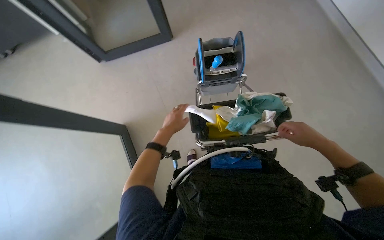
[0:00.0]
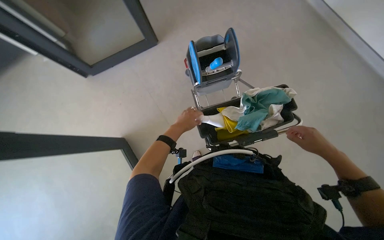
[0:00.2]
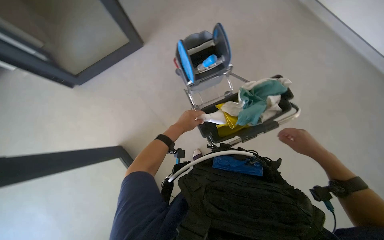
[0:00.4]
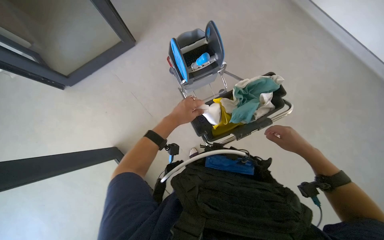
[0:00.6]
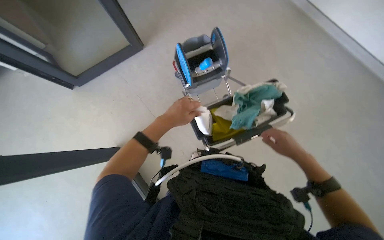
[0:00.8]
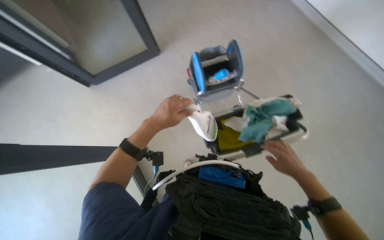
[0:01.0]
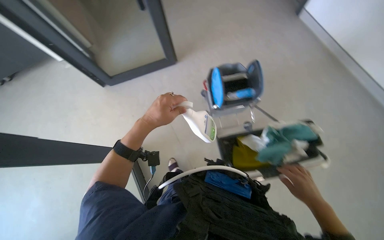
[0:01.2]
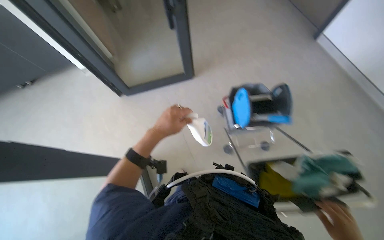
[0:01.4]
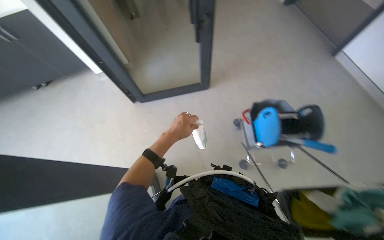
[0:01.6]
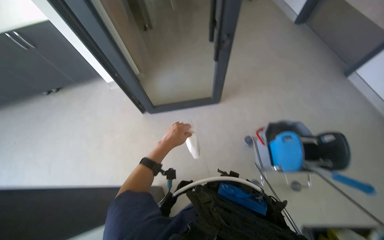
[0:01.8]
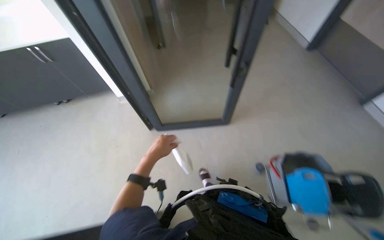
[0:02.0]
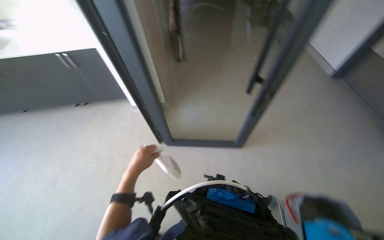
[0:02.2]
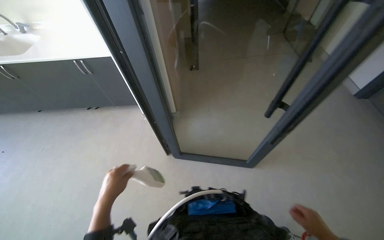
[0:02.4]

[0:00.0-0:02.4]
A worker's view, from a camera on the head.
Job: organizing items.
The whole recording: Pushing cleaning cart down hallway. The worker pushes a cleaning cart down a hallway.
0:00.0 to 0:01.2: The right hand heads down the picture, covering about 15 cm; the left hand travels nearer to the camera by about 15 cm.
0:01.2 to 0:02.4: The camera travels approximately 70 cm. The head turns to the left by approximately 25 degrees. The wearer looks some 20 degrees further upward.

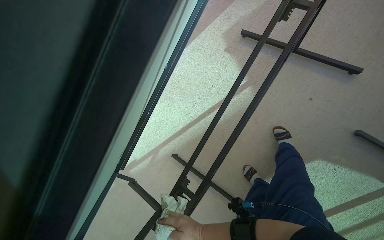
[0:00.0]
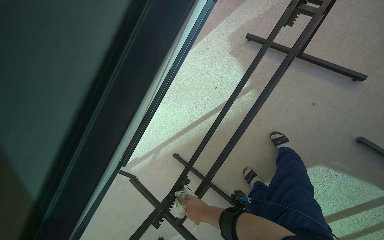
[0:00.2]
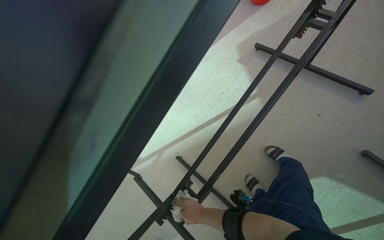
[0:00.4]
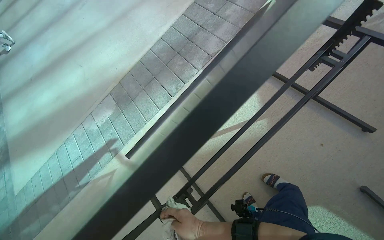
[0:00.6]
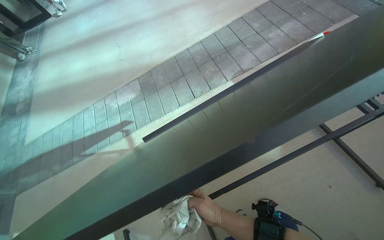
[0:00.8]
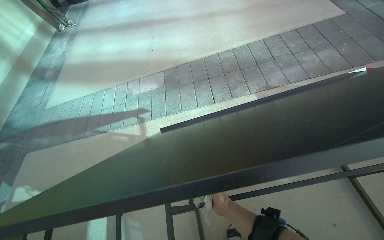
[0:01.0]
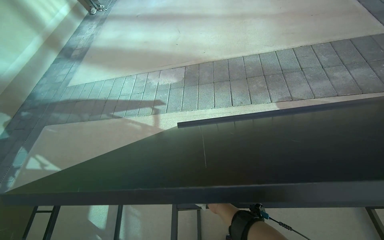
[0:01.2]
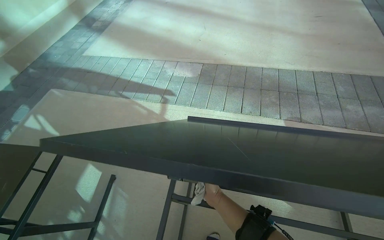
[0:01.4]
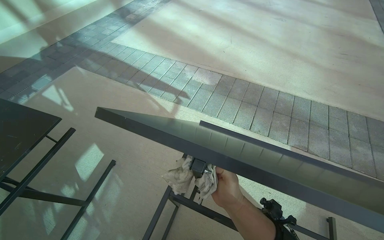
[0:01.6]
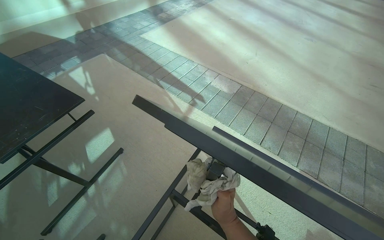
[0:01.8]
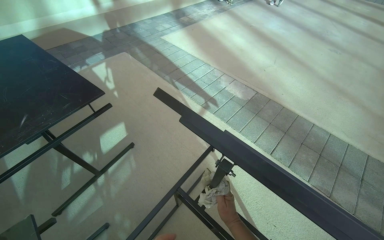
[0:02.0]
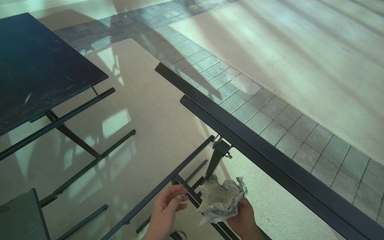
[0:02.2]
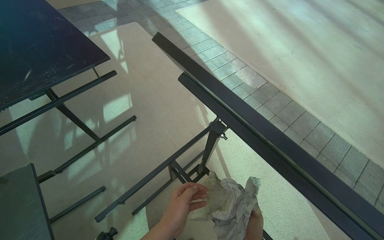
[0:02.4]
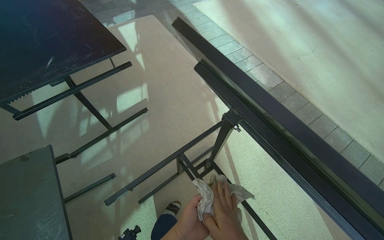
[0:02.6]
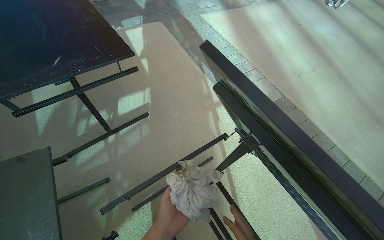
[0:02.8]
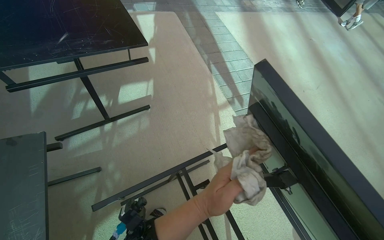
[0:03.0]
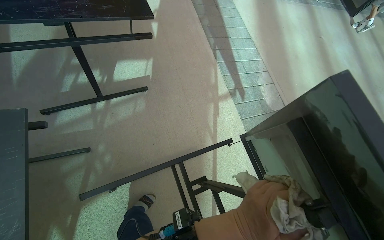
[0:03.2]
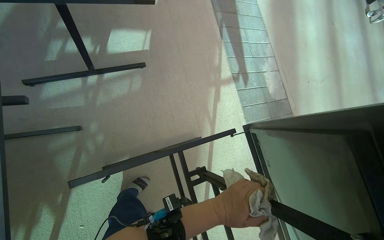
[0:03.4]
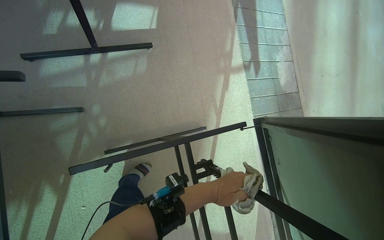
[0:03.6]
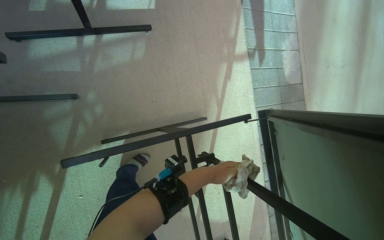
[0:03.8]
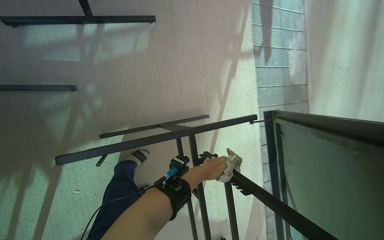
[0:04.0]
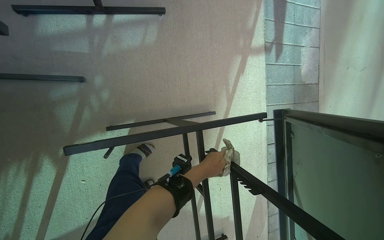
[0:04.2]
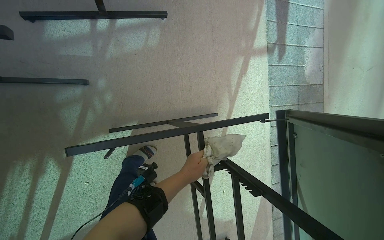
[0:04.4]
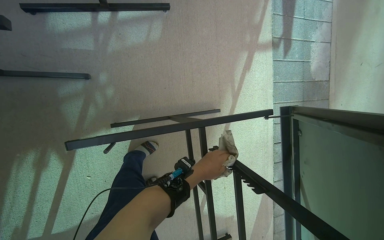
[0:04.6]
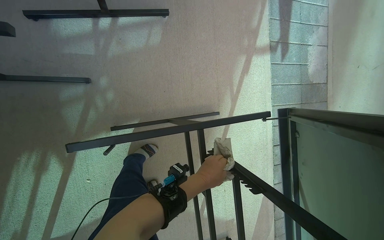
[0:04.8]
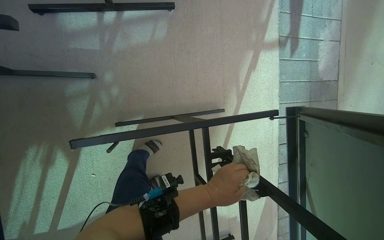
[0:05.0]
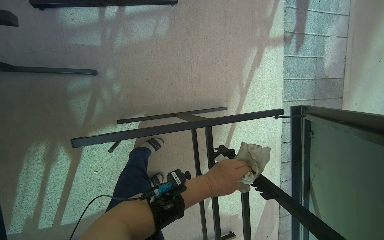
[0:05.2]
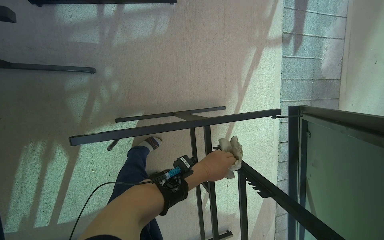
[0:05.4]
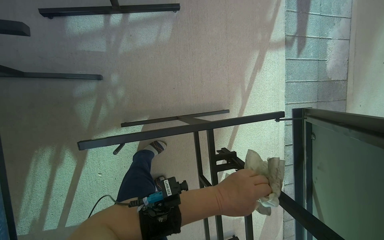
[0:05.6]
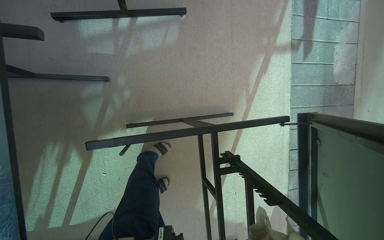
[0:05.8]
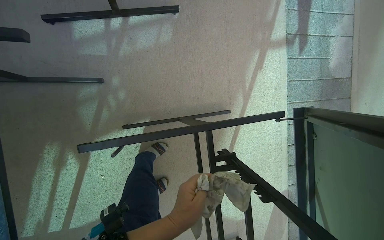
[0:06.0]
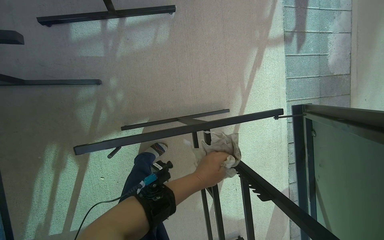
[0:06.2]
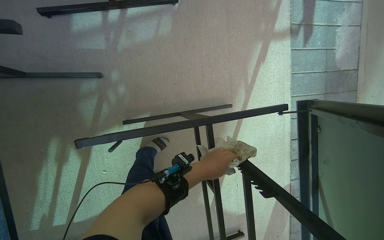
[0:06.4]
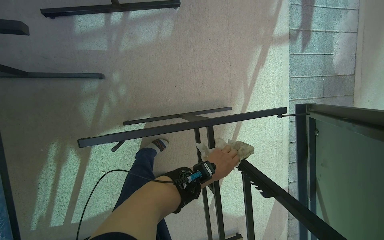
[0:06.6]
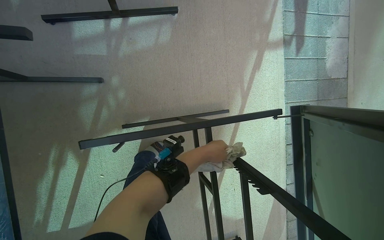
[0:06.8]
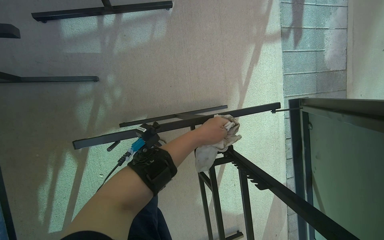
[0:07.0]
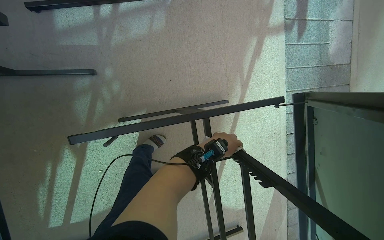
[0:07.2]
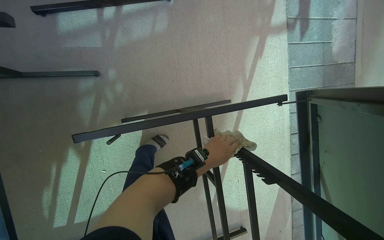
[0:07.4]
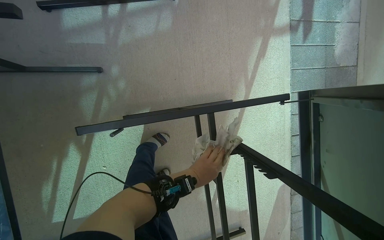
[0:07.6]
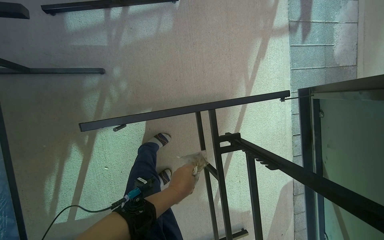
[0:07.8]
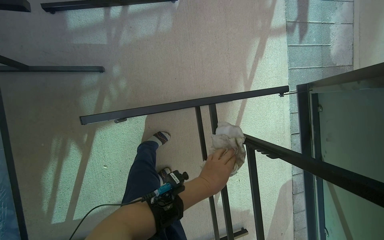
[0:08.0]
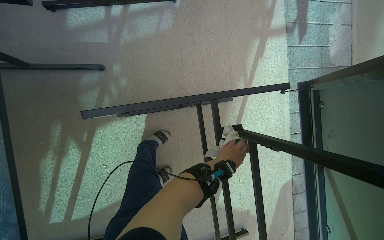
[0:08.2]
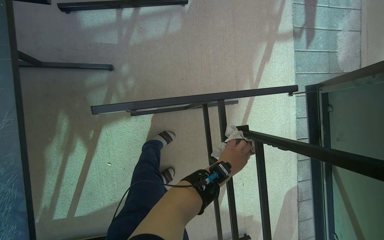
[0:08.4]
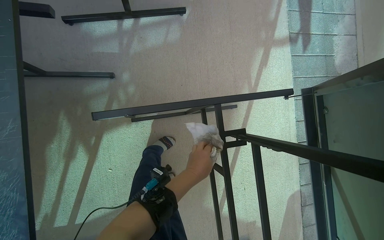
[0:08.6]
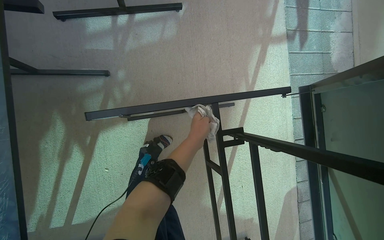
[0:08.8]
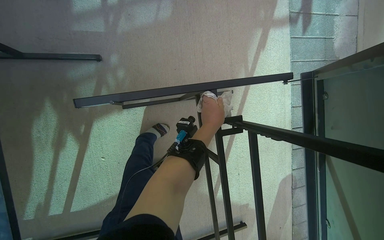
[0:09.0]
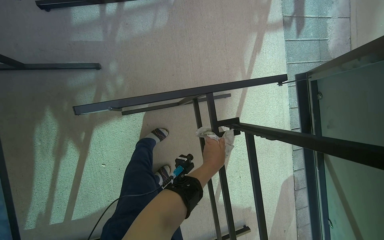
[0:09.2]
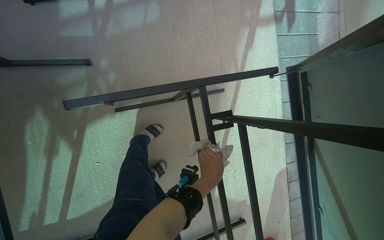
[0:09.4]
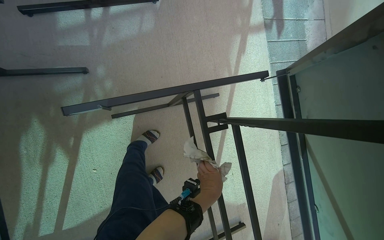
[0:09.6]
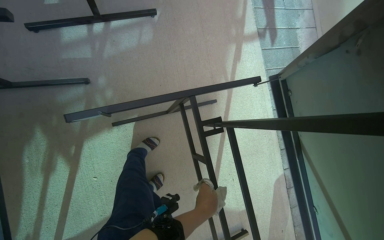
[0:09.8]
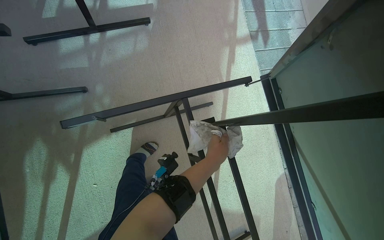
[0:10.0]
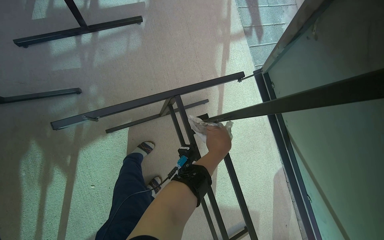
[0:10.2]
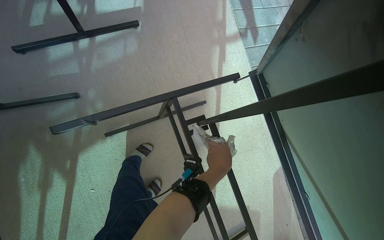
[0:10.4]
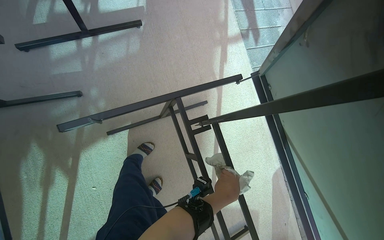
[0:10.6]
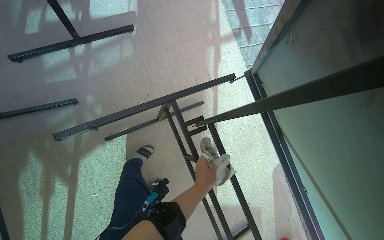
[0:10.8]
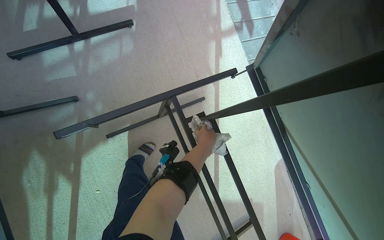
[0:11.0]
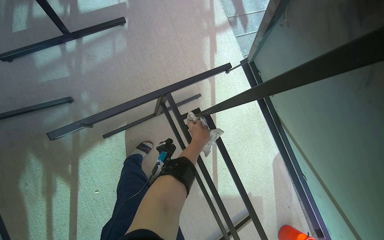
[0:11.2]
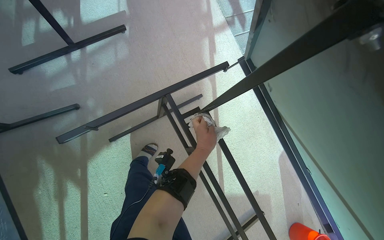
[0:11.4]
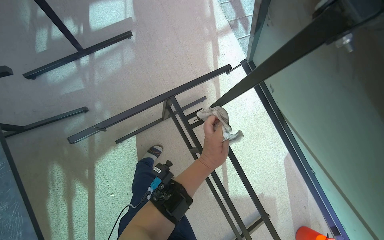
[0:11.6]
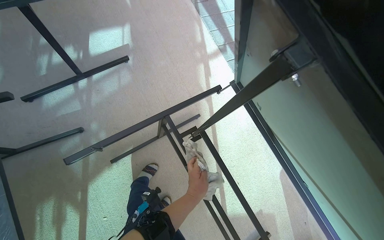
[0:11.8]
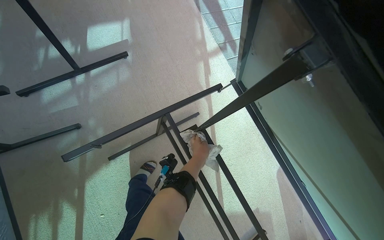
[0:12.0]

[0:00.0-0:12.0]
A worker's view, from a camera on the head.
Job: wiping surfaces.
The whole recording: Wiping outdoor table. The worker wipes the frame of an outdoor table with a cloth.
0:00.0 to 0:01.6: The head travels roughly 40 cm. The wearer's head swings some 80 degrees to the left.
0:01.6 to 0:03.0: The scene turns about 40 degrees clockwise in the picture.
0:03.0 to 0:04.4: The camera pitches downward, by about 25 degrees.
0:04.4 to 0:06.0: The left hand goes roughly 10 cm nearer to the camera, and goes down the picture and returns, about 20 cm each way.
0:06.0 to 0:07.6: The left hand moves farther from the camera, roughly 15 cm, and moves about 15 cm up the picture and comes back.
0:09.0 to 0:10.4: The left hand moves down the picture, some 15 cm.
0:10.4 to 0:12.0: The left hand swings up and down the picture, about 15 cm each way, with 3 reversals.

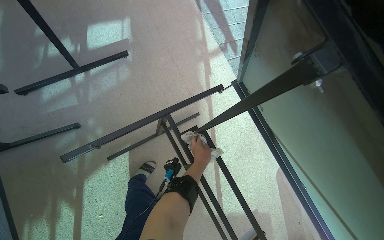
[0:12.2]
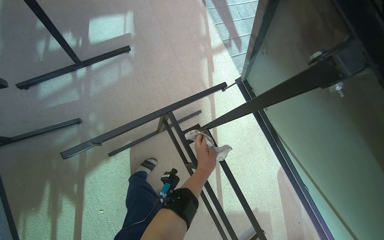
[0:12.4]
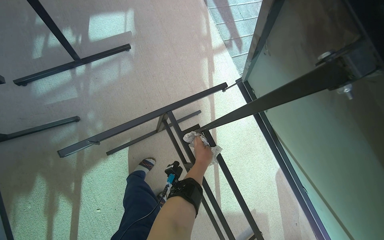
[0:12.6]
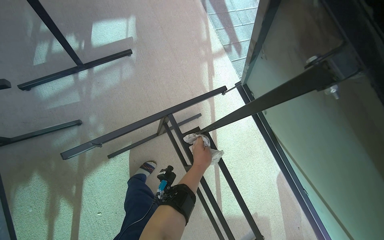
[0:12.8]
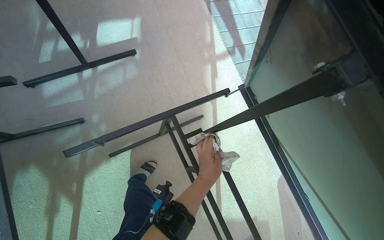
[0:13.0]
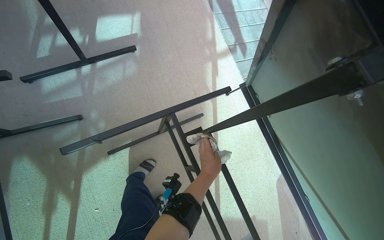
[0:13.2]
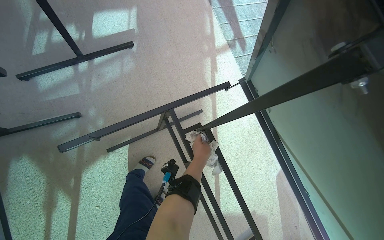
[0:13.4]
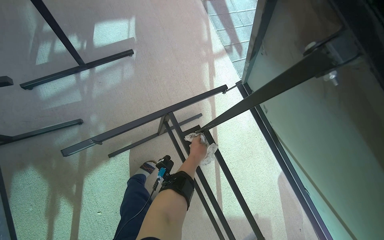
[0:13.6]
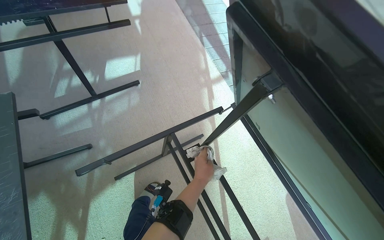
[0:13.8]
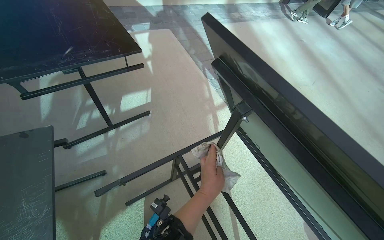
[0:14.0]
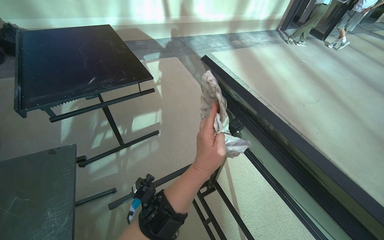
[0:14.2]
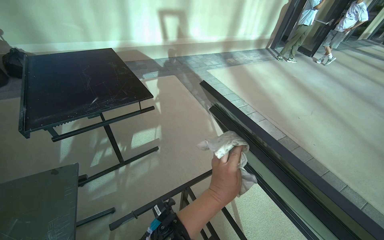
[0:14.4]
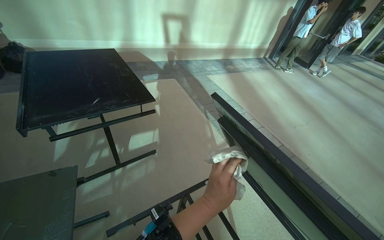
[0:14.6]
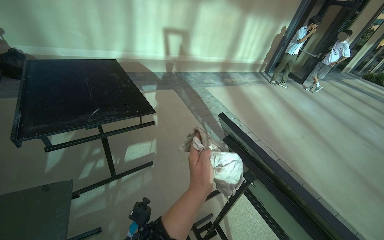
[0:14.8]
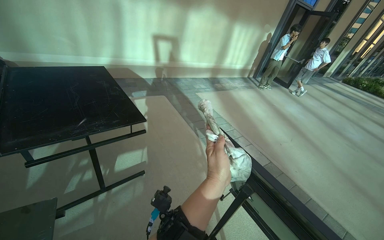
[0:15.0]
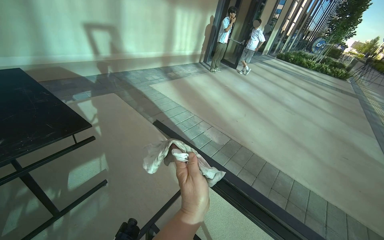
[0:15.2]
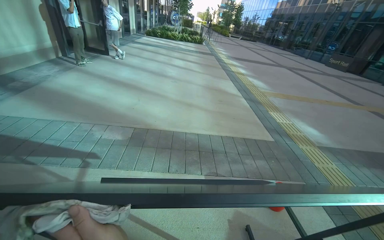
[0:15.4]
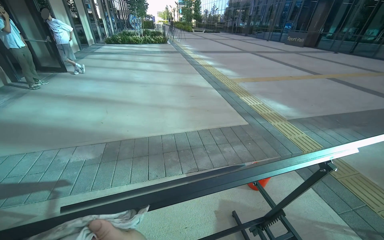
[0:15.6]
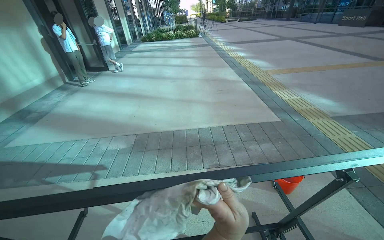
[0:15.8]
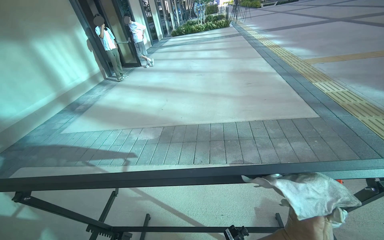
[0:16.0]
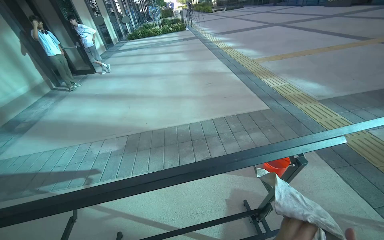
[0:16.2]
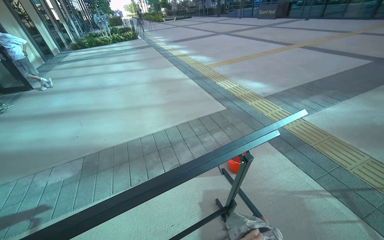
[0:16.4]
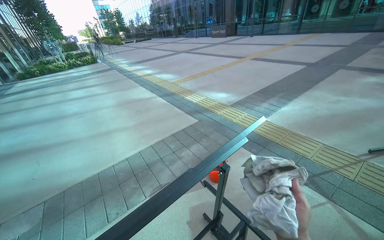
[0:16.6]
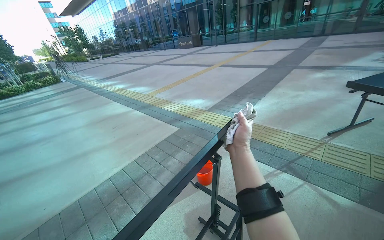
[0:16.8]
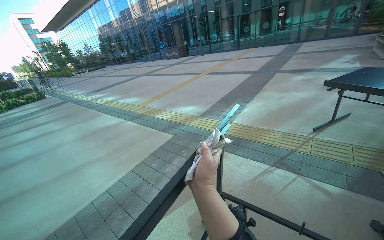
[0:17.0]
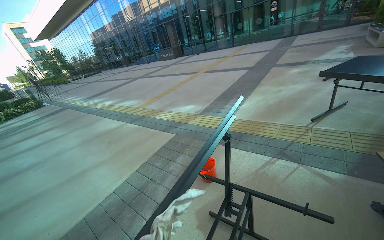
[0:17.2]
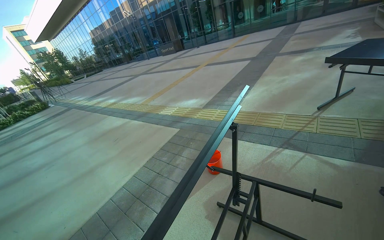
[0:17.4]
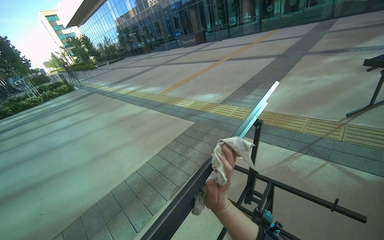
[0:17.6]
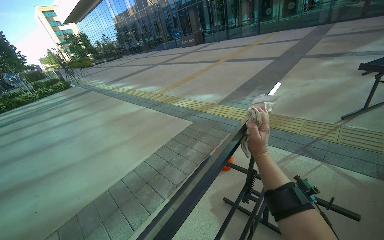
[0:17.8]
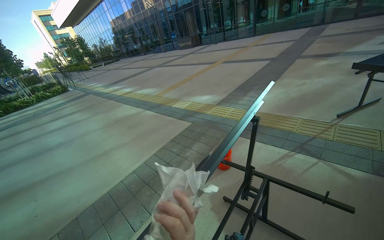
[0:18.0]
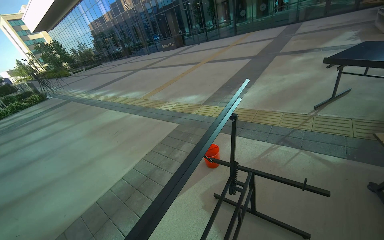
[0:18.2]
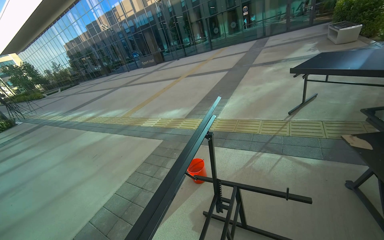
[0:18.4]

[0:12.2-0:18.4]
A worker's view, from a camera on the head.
Job: wiping surfaces.
The whole recording: Wiping outdoor table. The worker wipes the frame of an outdoor table with a cloth.
0:12.2 to 0:13.8: The left hand moves nearer and farther over some 10 cm, changing direction 2 times.
0:13.8 to 0:15.4: The head turns to the right by approximately 40 degrees. The camera pitches upward, by roughly 25 degrees.
0:15.4 to 0:16.8: The head travels some 1 m. The head turns to the right by about 50 degrees.
0:16.8 to 0:18.4: The wearer moves approximately 1 m.
